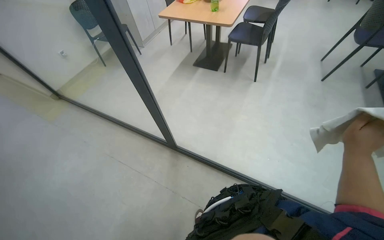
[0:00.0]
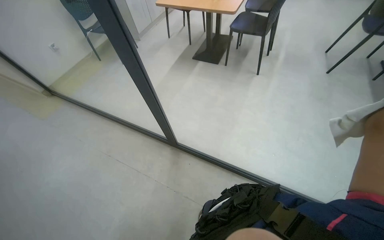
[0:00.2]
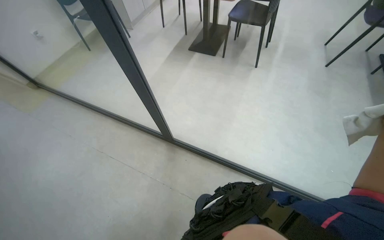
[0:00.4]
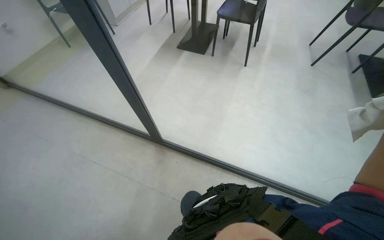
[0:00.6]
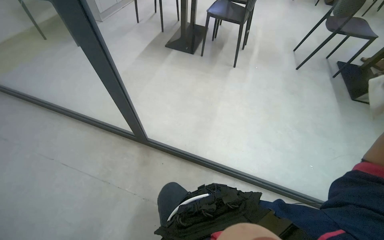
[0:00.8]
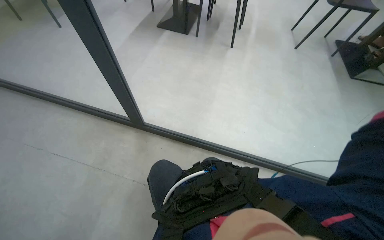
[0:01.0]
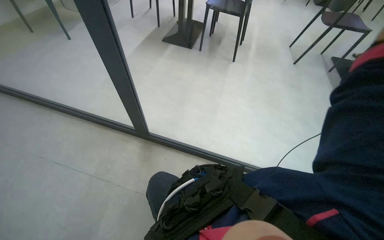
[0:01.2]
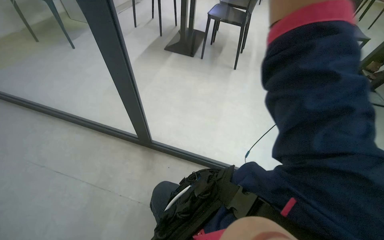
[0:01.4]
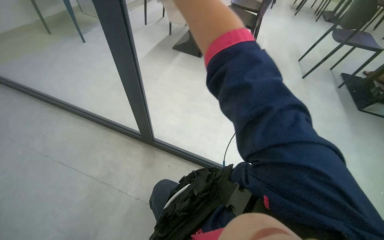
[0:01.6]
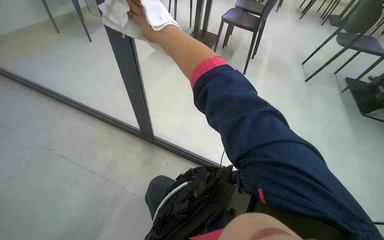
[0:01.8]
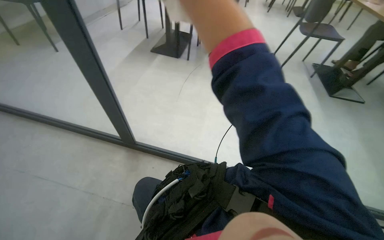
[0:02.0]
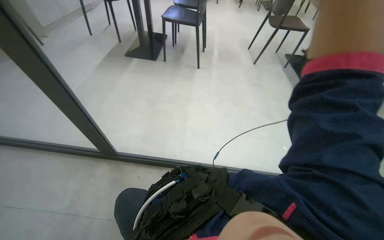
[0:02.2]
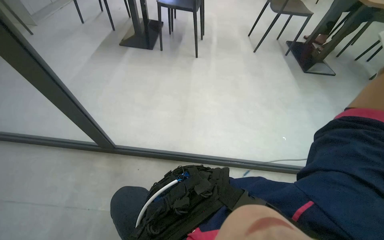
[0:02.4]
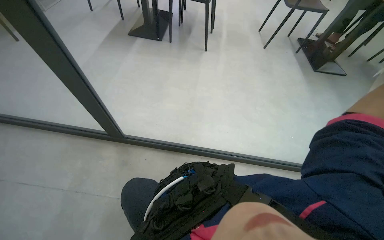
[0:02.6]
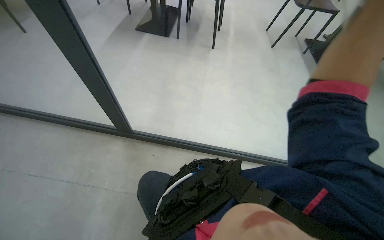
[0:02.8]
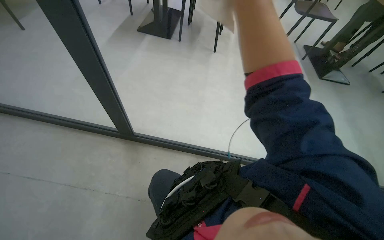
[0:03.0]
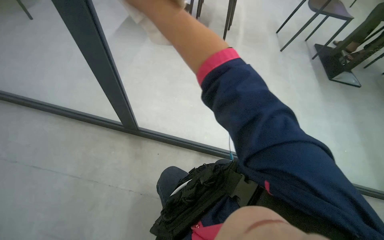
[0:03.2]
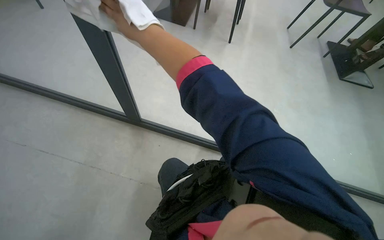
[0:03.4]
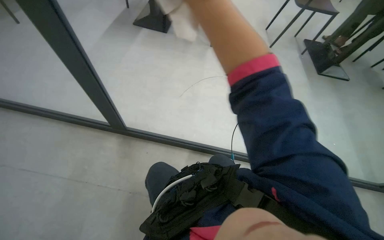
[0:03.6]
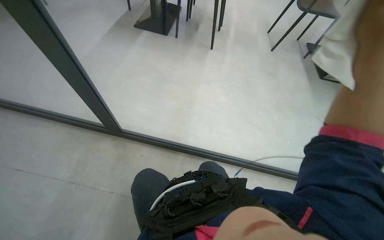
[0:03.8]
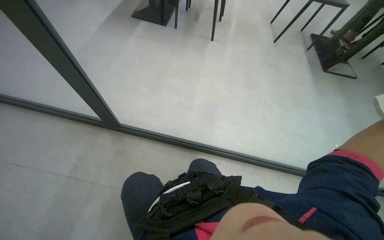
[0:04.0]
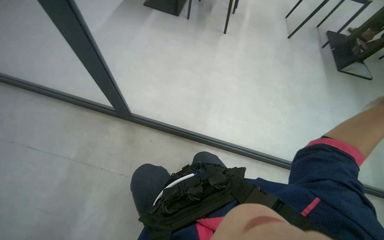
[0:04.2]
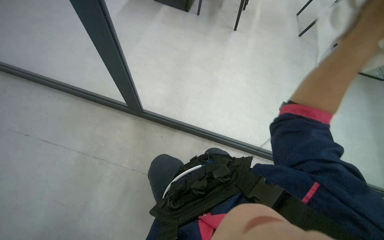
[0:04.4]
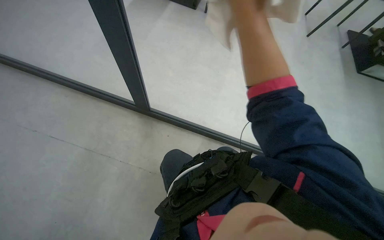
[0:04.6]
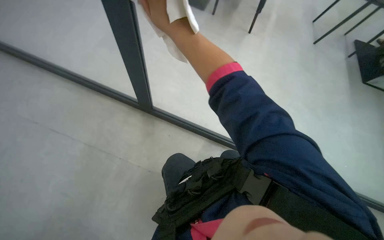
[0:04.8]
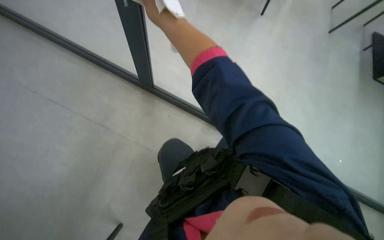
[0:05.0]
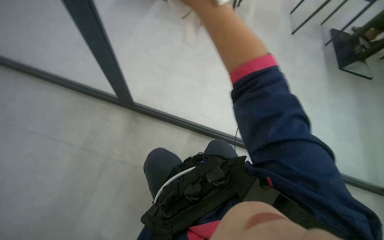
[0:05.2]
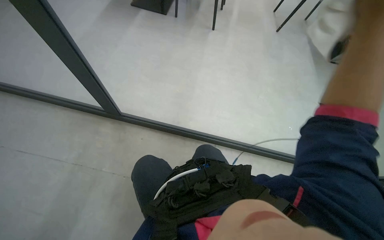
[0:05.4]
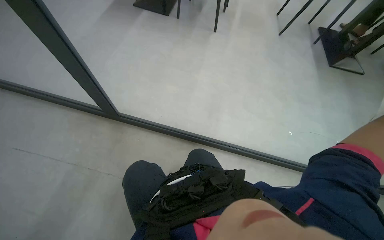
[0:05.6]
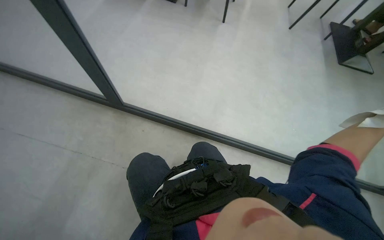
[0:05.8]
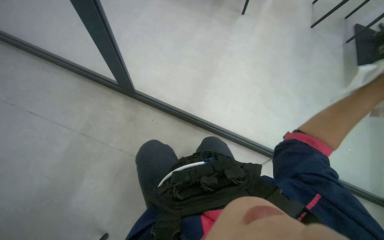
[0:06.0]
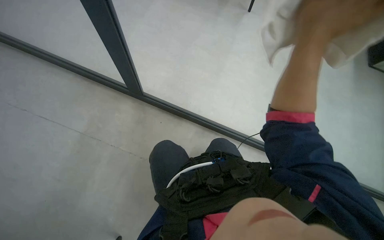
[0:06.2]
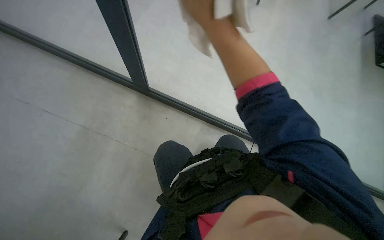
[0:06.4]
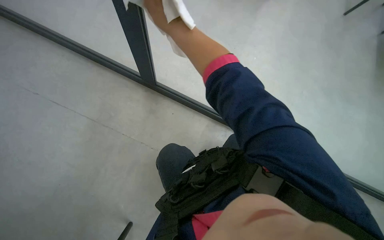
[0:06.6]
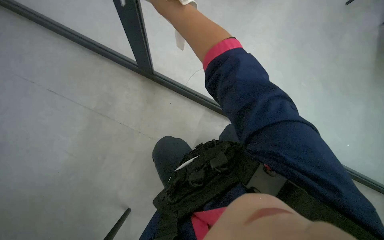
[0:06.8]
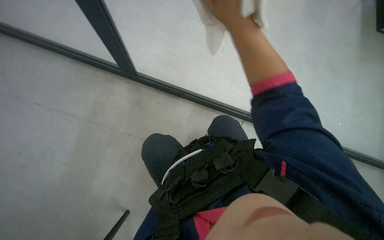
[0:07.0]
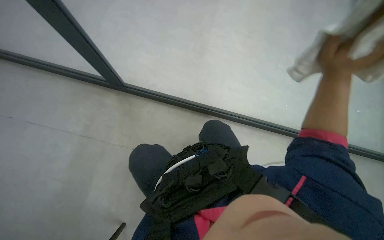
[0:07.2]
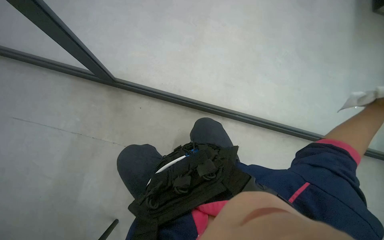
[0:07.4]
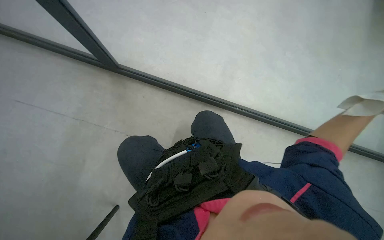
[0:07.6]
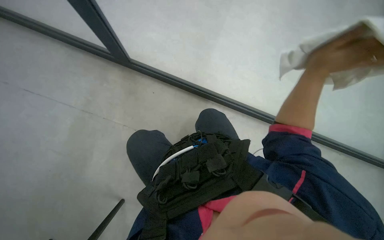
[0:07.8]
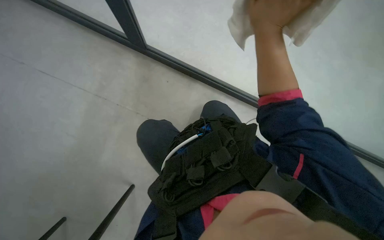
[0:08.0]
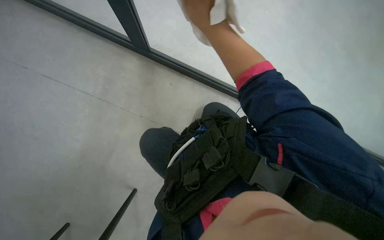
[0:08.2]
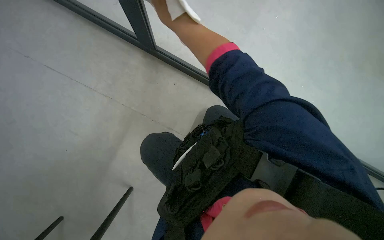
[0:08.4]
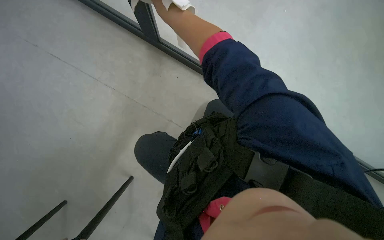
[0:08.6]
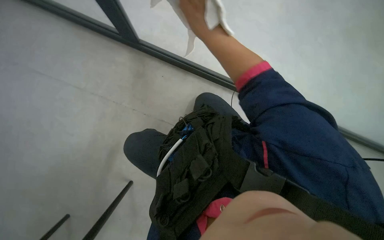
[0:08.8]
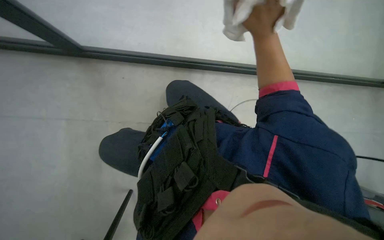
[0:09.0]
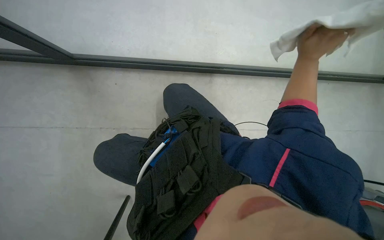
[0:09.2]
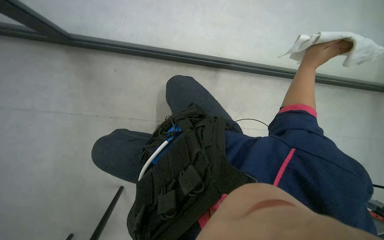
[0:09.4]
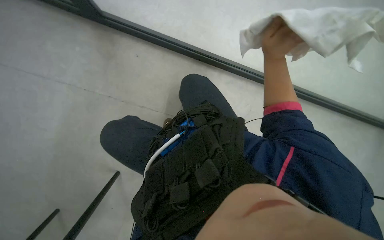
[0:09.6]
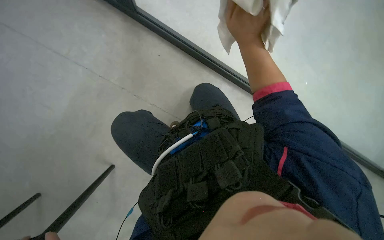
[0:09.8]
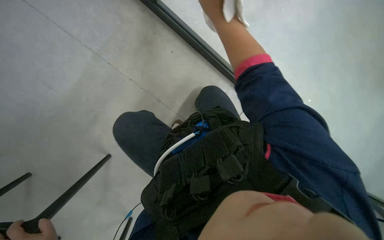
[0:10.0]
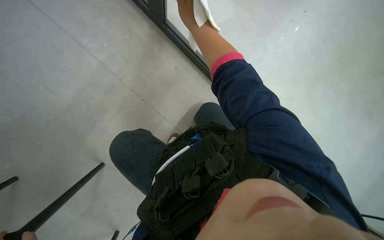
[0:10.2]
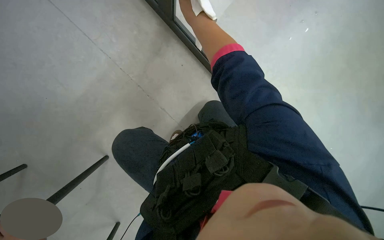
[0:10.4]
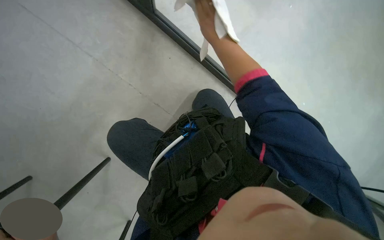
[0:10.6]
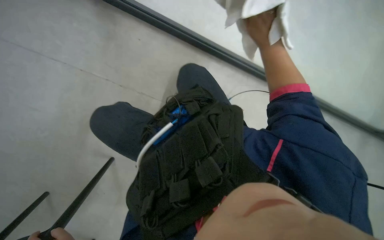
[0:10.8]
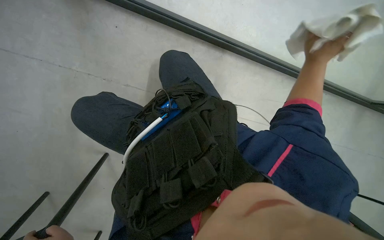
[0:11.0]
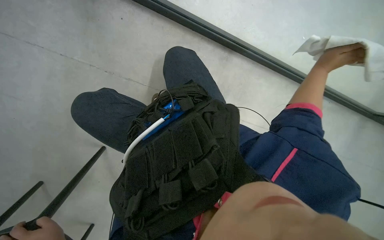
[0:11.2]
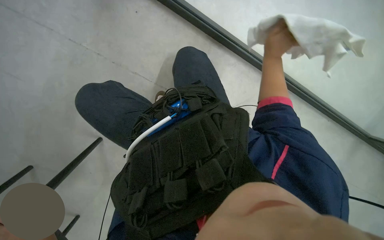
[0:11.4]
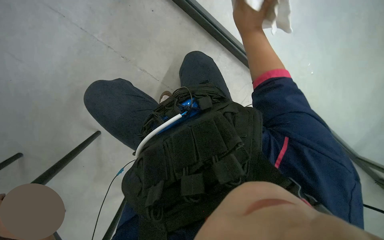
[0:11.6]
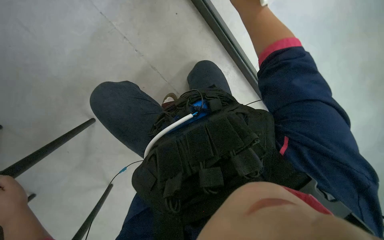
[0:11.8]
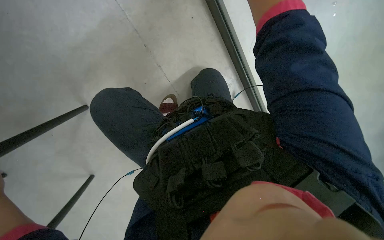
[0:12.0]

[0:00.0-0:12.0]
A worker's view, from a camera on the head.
Job: wiping surfaces.
The whole recording: Wiping glass partition. The worker wipes the glass partition with a white cloth.
0:09.0 to 0:10.4: The right hand goes approximately 40 cm to the left.
0:10.4 to 0:12.0: The right hand shifts about 20 cm to the right.

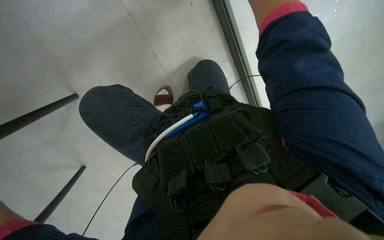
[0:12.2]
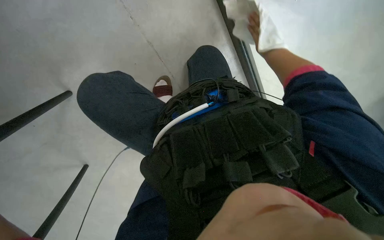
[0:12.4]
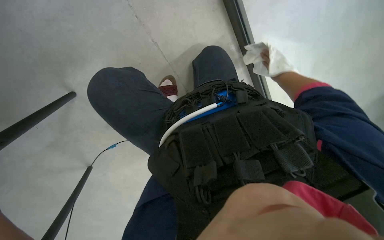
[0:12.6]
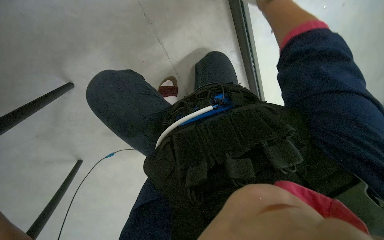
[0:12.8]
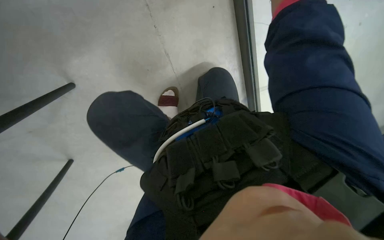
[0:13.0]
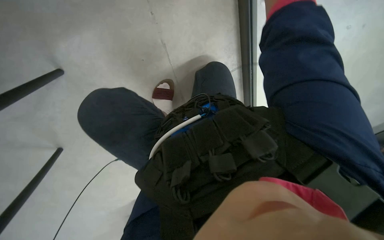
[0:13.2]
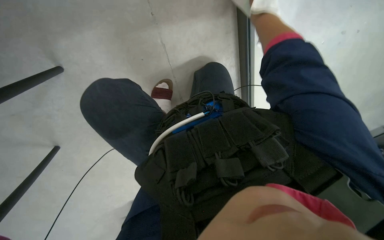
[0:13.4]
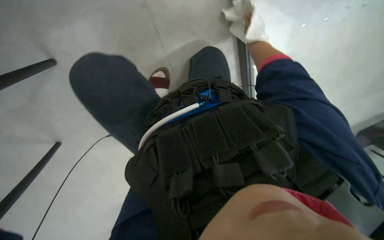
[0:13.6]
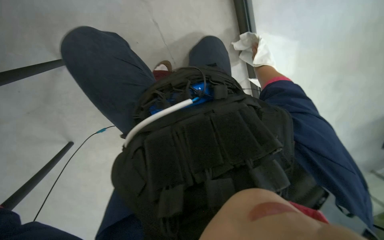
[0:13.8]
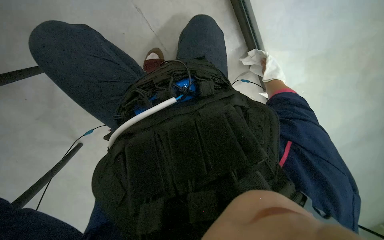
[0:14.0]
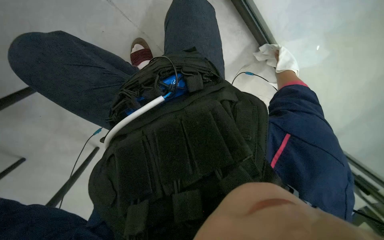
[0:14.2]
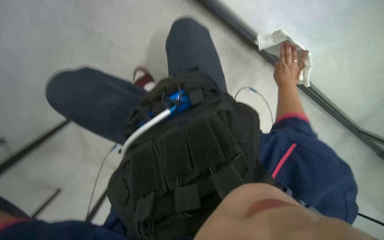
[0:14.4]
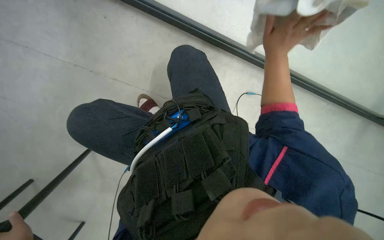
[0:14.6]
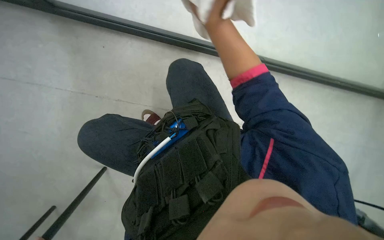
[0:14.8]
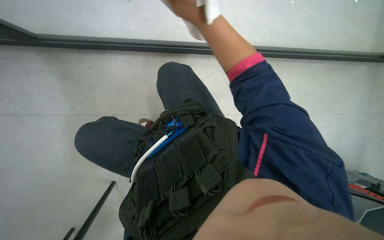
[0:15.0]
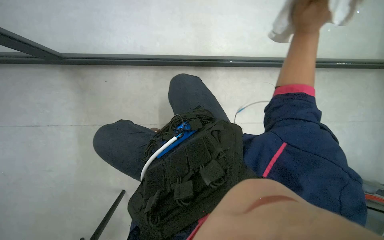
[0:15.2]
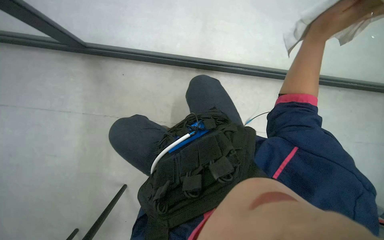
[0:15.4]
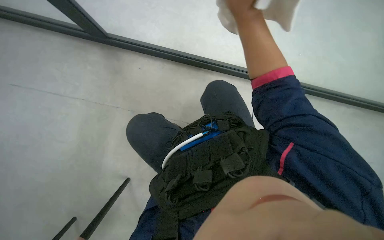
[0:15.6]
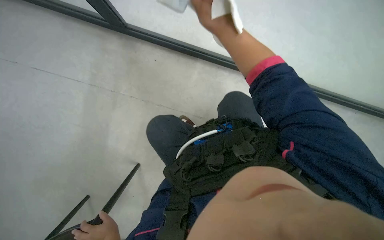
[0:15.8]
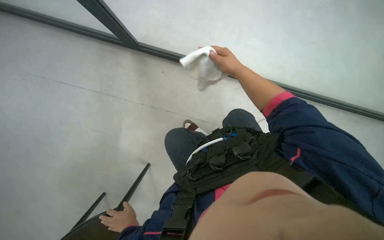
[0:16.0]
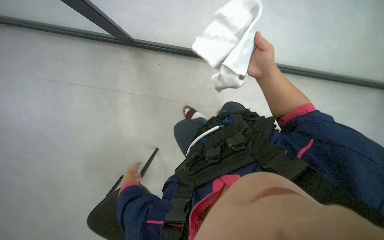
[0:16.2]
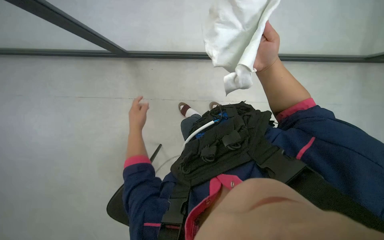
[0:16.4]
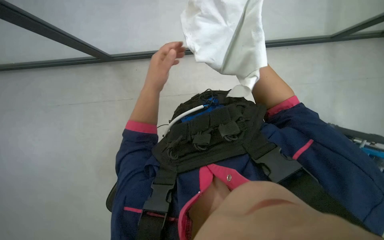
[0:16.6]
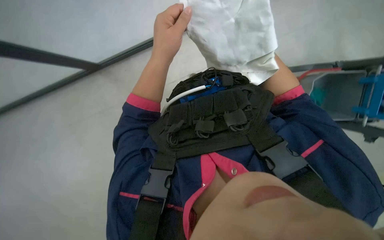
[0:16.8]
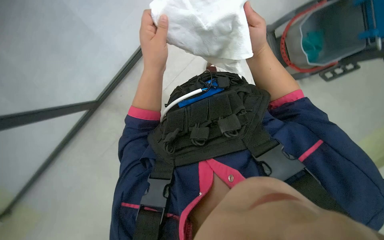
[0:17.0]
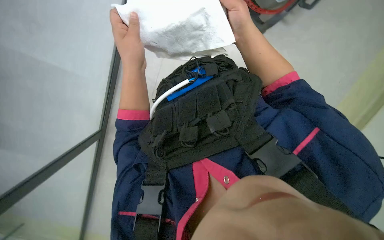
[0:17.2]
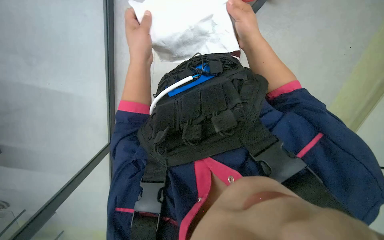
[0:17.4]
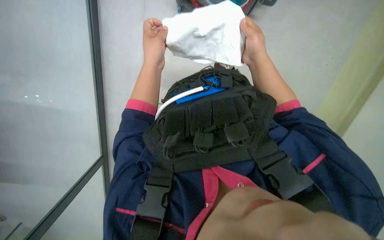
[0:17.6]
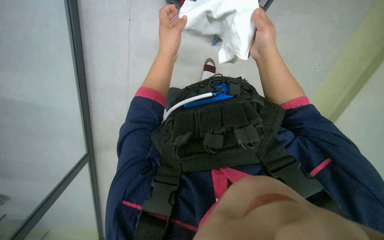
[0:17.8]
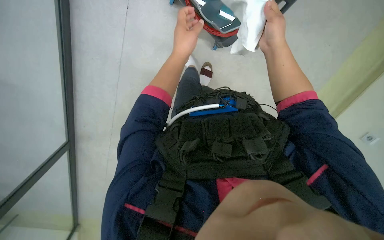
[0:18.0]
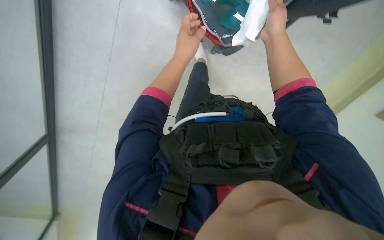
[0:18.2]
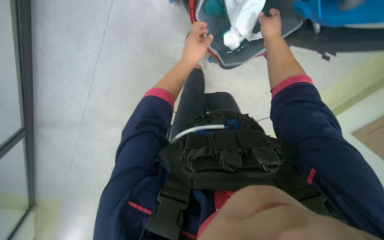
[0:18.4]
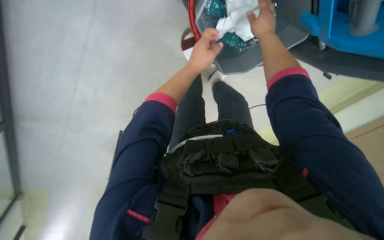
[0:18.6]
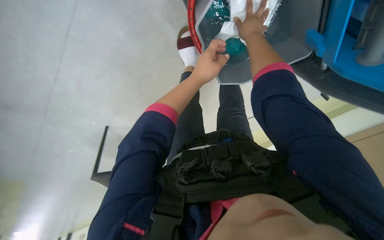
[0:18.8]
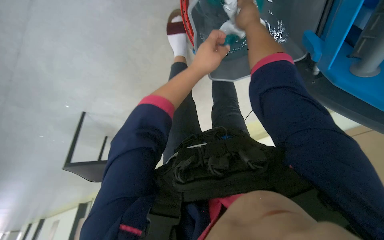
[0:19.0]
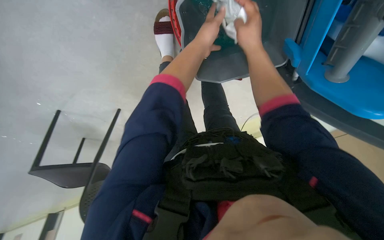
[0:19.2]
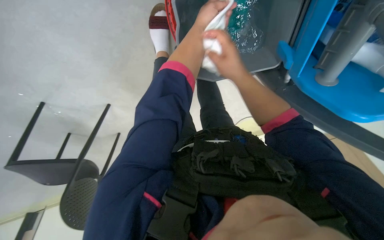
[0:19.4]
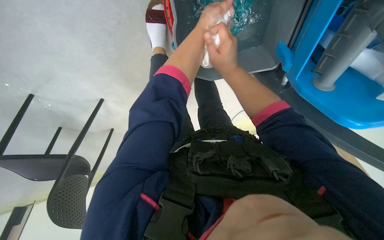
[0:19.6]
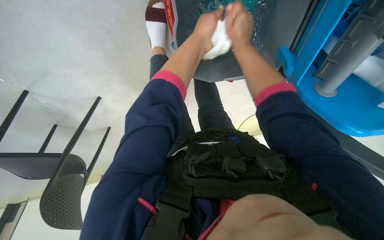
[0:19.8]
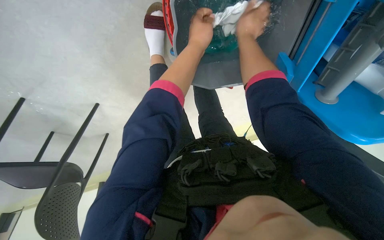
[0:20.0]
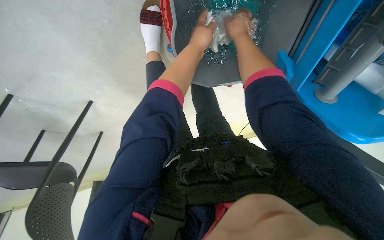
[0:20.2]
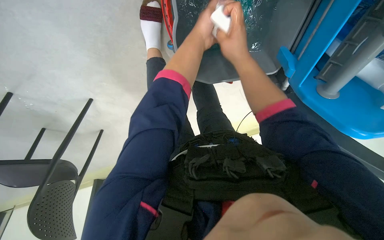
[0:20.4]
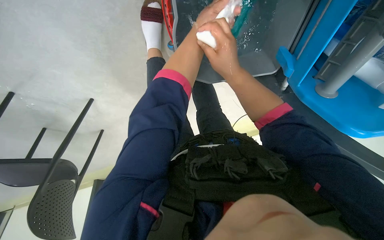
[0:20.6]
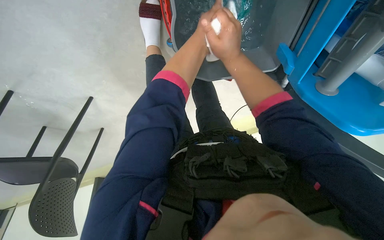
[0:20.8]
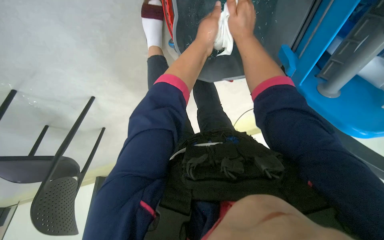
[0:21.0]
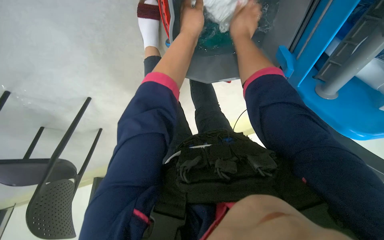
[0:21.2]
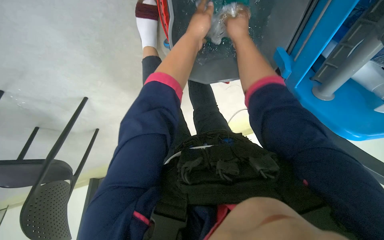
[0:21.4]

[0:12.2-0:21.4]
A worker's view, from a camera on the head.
Job: wiping surfaces.
The whole recording: Wiping glass partition. The worker wipes the glass partition with a white cloth.
0:12.2 to 0:13.8: The wearer looks roughly 15 degrees further downward.
0:13.8 to 0:15.2: The camera pitches upward, by approximately 15 degrees. The right hand goes left and right, some 30 cm each way, reversing 2 times.
0:15.2 to 0:16.8: The view pans to the left by roughly 20 degrees.
0:16.8 to 0:18.4: The view tilts about 20 degrees upward.
0:18.4 to 0:19.8: The right hand shifts about 10 cm to the left, and reaches roughly 10 cm down the picture, then returns.
0:19.8 to 0:21.4: The right hand moves some 10 cm down the picture and comes back.
